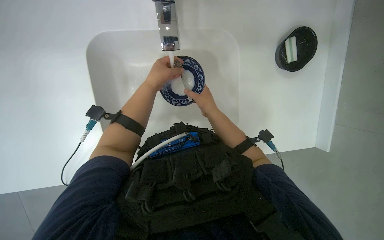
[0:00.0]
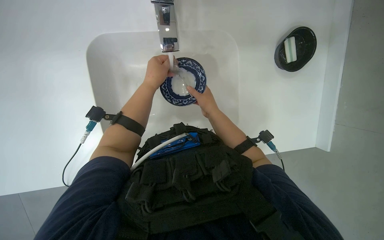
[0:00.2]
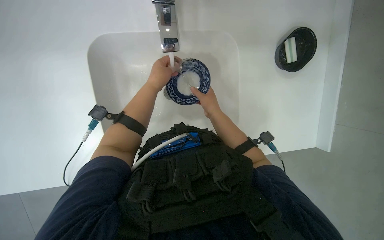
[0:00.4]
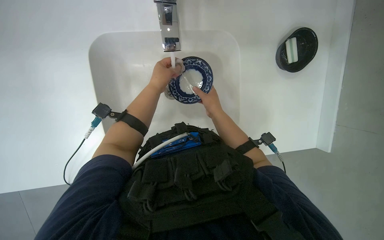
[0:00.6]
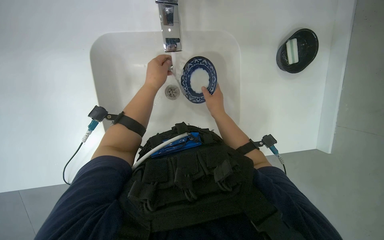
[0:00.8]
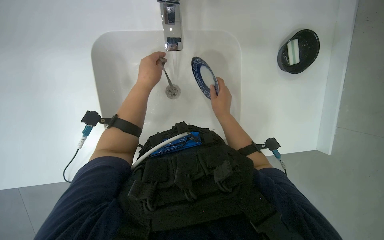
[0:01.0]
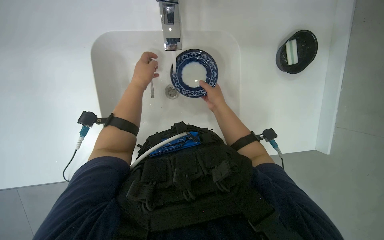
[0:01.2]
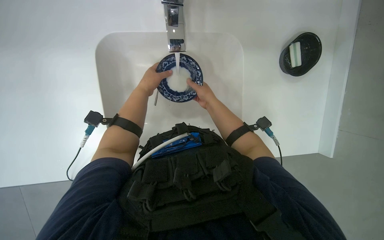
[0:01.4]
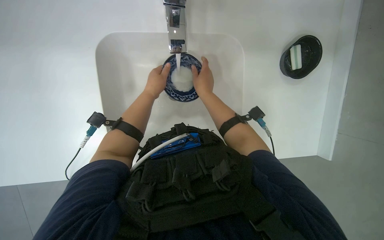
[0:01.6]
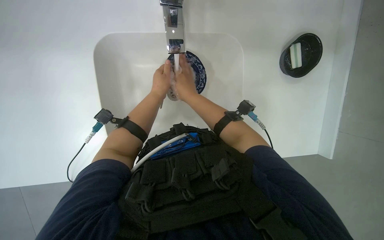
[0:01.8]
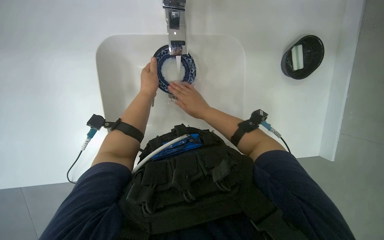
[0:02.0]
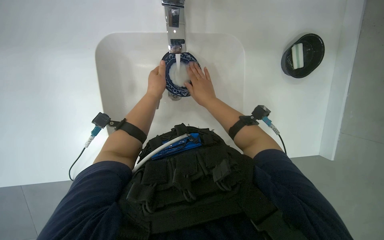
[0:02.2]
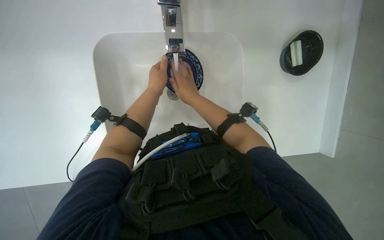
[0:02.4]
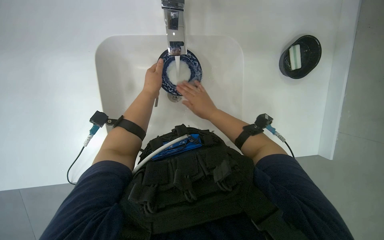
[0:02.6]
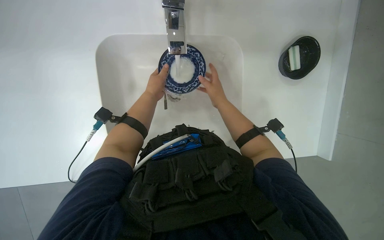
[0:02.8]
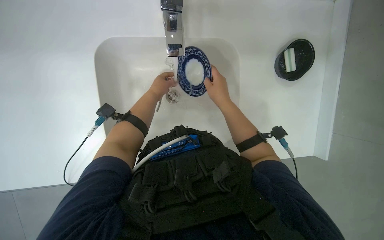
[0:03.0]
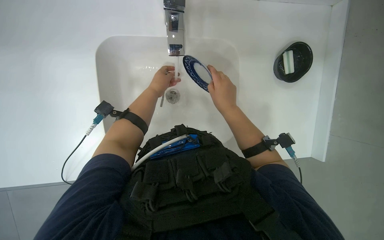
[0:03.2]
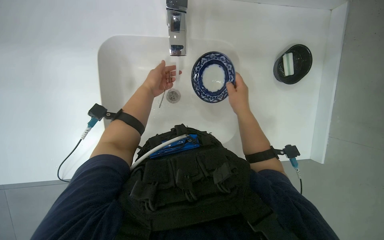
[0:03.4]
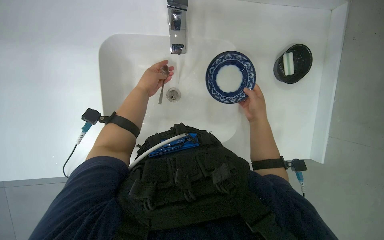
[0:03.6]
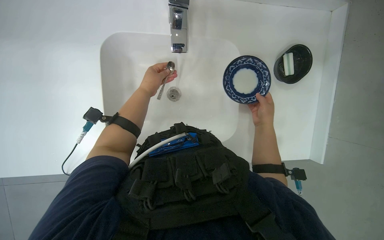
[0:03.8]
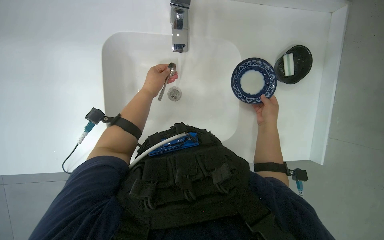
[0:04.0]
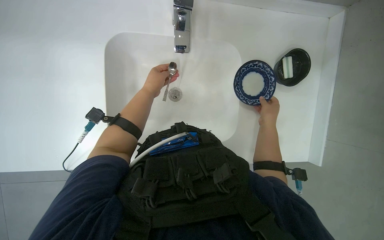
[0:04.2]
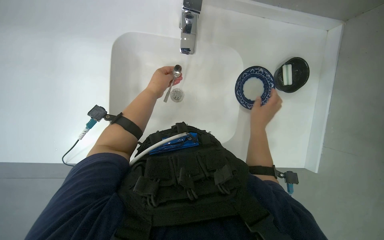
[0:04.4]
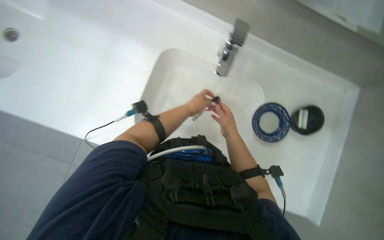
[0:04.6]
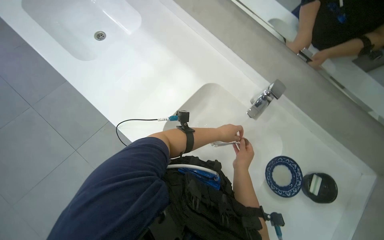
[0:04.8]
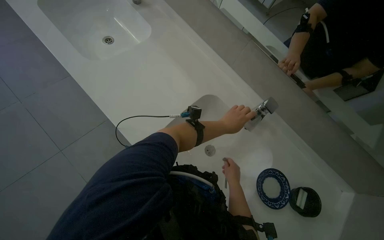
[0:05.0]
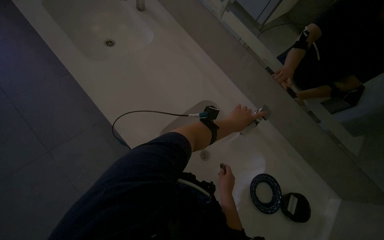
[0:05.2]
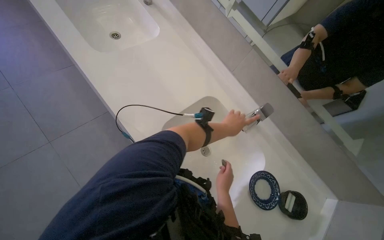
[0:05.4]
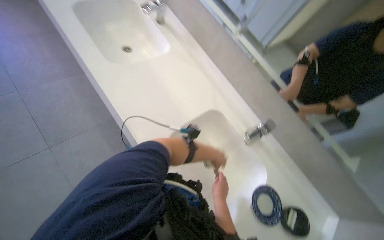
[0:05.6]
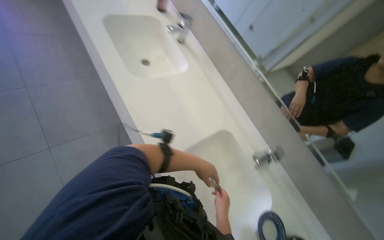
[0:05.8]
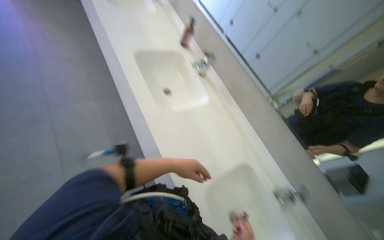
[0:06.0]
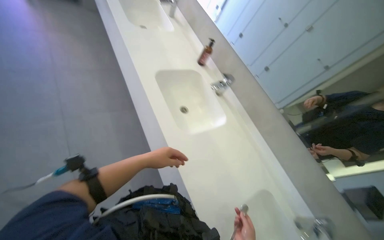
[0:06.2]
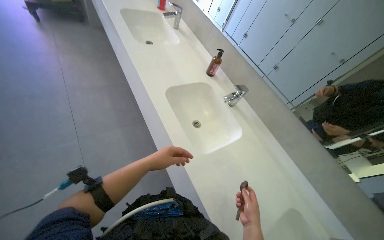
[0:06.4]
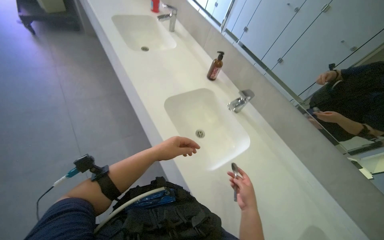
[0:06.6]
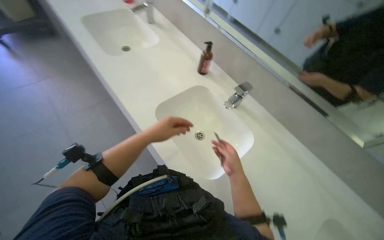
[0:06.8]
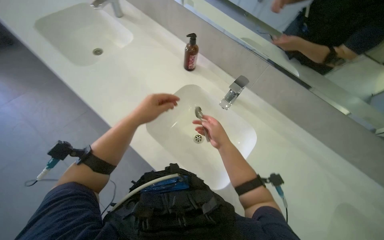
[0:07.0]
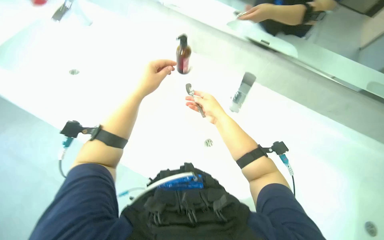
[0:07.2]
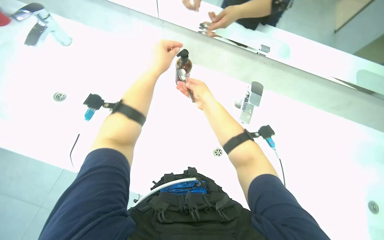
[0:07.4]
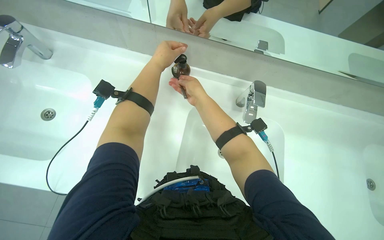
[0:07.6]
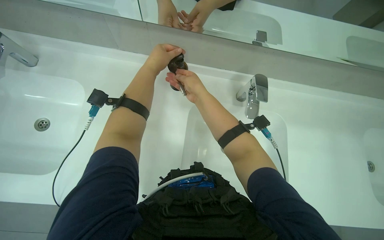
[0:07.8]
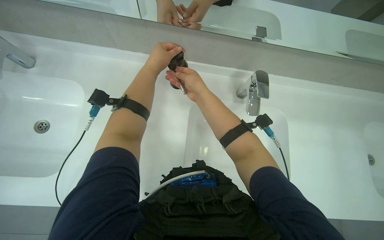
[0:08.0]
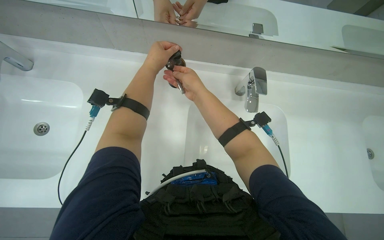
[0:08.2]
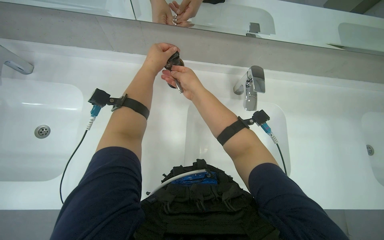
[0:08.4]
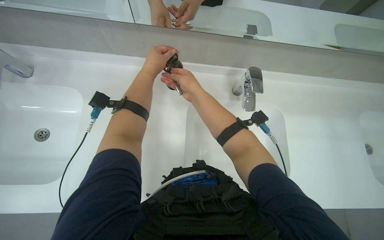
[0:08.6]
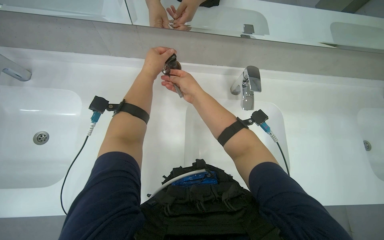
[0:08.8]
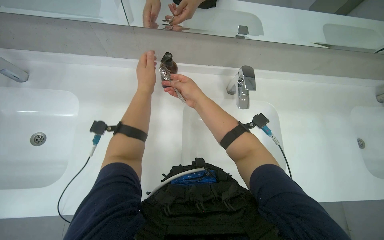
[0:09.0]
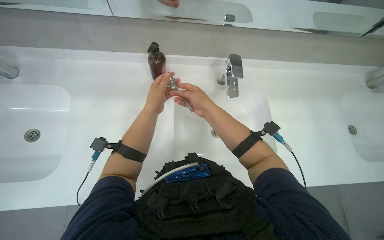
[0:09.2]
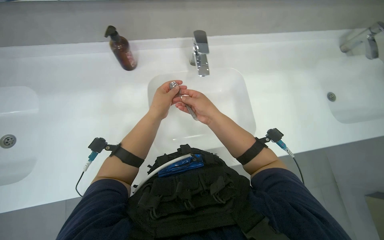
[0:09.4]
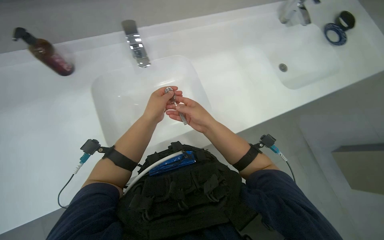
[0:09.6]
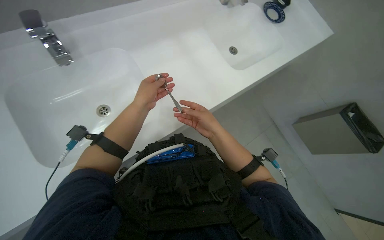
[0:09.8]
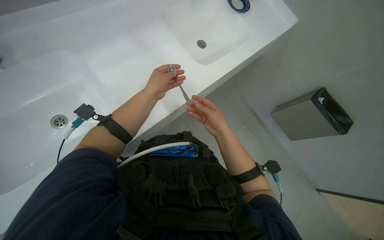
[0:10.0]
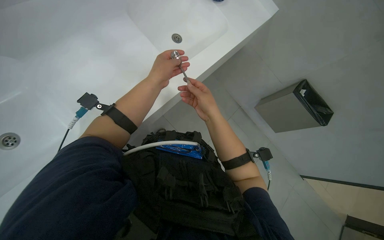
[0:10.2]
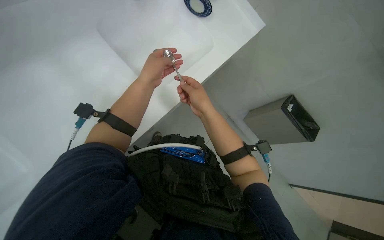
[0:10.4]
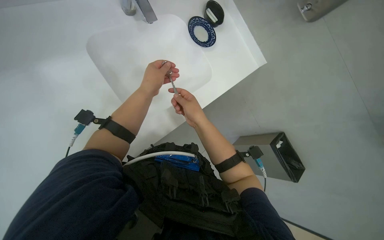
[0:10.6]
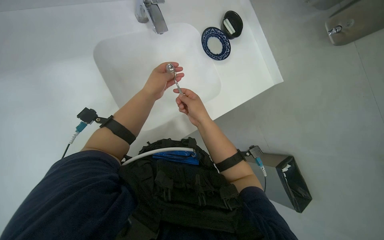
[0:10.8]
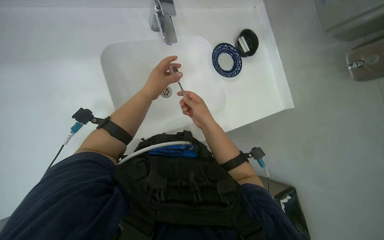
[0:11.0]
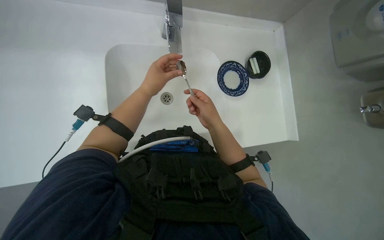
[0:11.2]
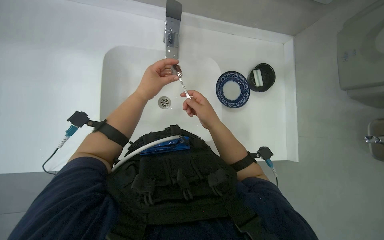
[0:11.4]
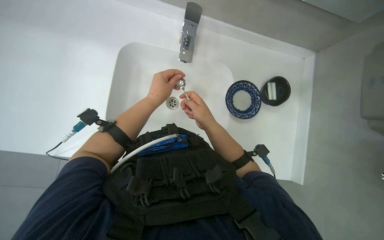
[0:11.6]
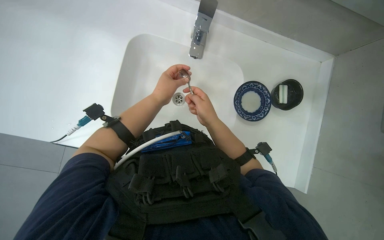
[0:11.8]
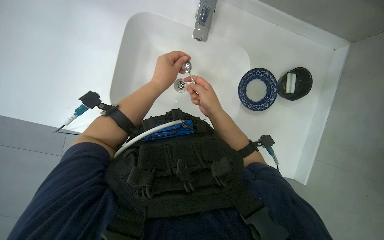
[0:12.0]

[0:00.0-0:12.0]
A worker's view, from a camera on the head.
Job: cleaning kitchen.
The whole recording: Washing and drying dishes and spoon. The worker washes the plate and spoon in the sink, then dries them with a dry towel.
0.0 to 1.6 s: The hands work in one place, with small movements.
1.6 to 3.0 s: The left hand is displaced farther from the camera by roughly 10 cm.
3.0 to 4.4 s: The right hand travels to the right by roughly 10 cm.
4.4 to 6.0 s: The view tilts about 35 degrees upward. The scene rotates clockwise by some 50 degrees.
6.0 to 7.6 s: The left hand goes about 70 cm up the picture and to the left.
7.6 to 9.0 s: The right hand goes about 10 cm nearer to the camera.
9.0 to 10.4 s: The head rotates some 30 degrees to the right.
10.4 to 12.0 s: The wearer looks some 20 degrees further to the left. The wearer looks about 15 degrees further upward.

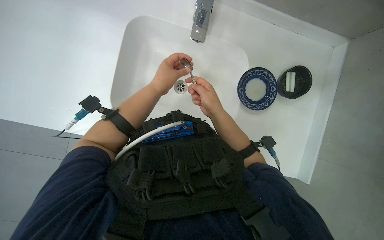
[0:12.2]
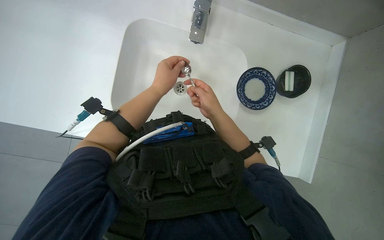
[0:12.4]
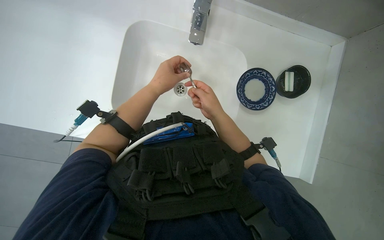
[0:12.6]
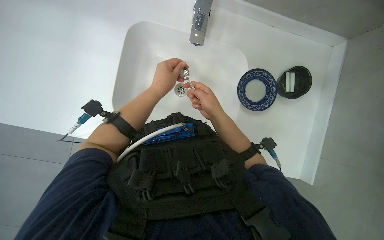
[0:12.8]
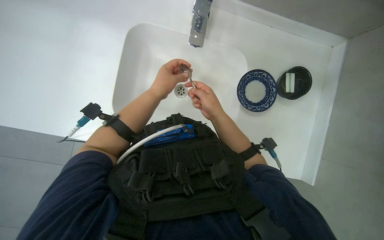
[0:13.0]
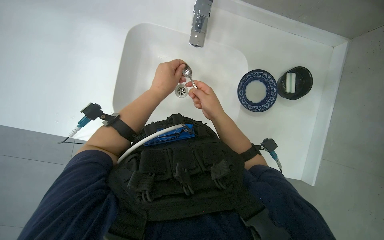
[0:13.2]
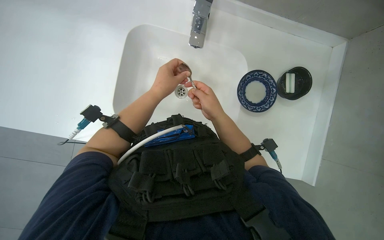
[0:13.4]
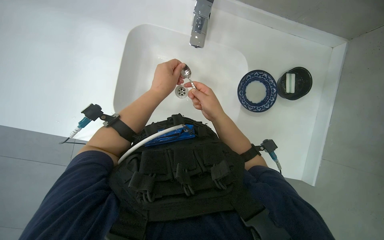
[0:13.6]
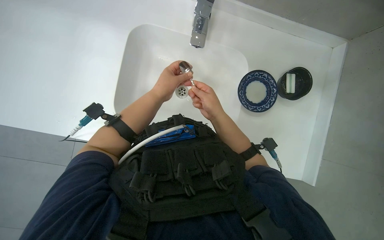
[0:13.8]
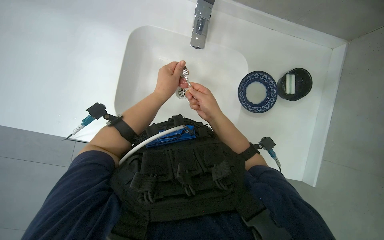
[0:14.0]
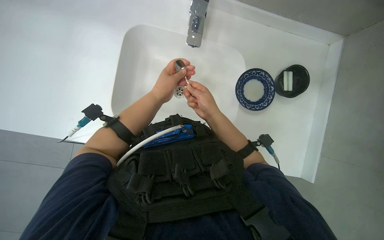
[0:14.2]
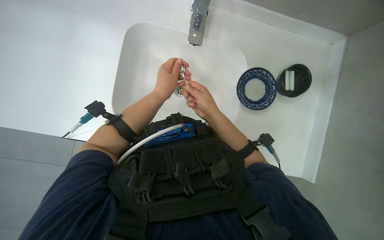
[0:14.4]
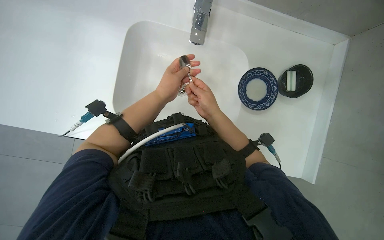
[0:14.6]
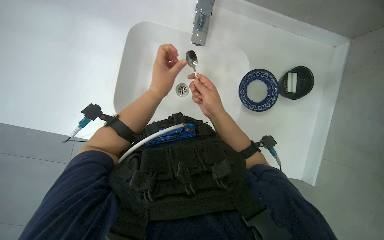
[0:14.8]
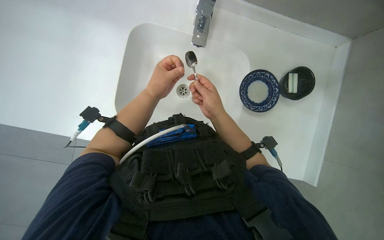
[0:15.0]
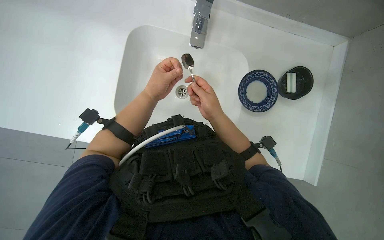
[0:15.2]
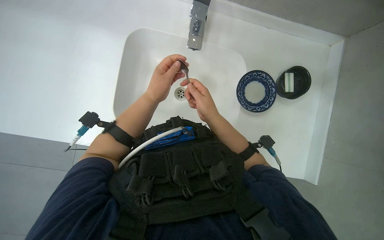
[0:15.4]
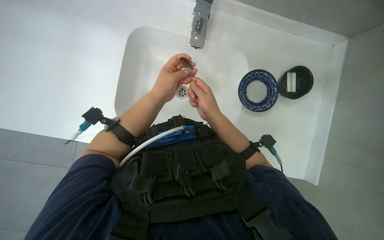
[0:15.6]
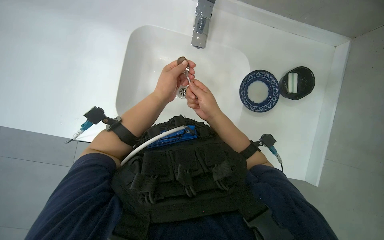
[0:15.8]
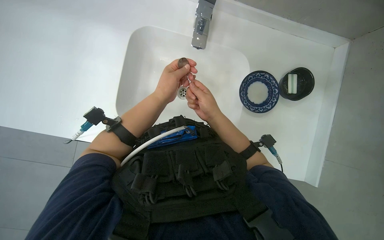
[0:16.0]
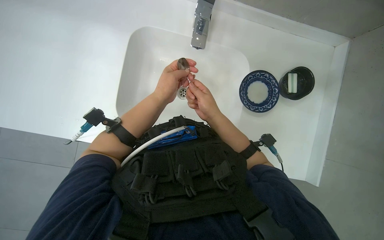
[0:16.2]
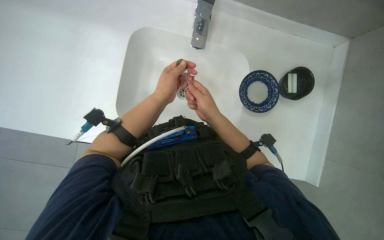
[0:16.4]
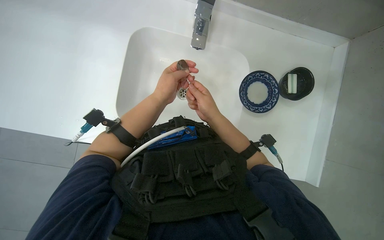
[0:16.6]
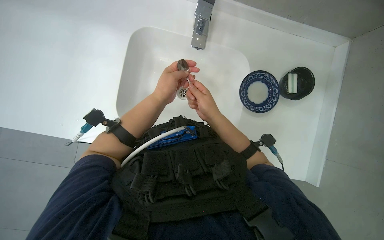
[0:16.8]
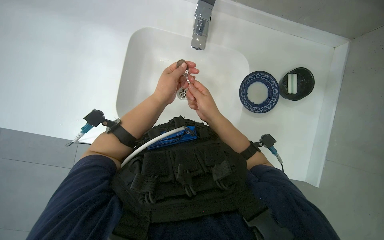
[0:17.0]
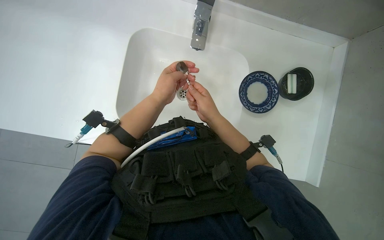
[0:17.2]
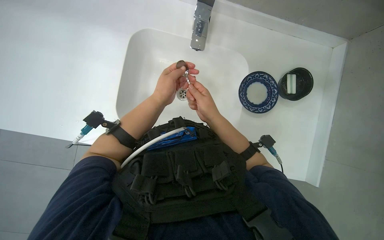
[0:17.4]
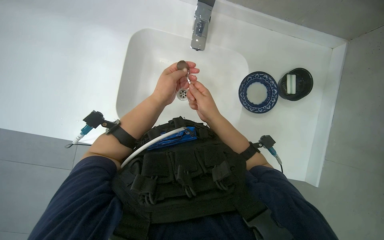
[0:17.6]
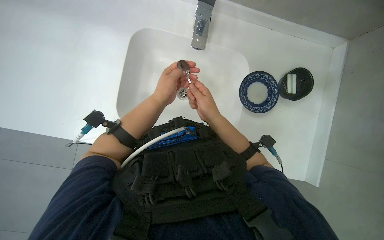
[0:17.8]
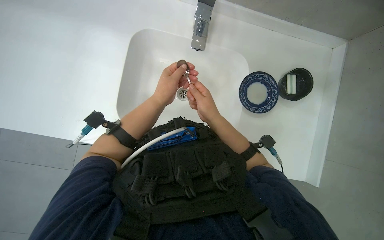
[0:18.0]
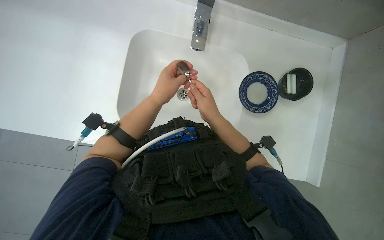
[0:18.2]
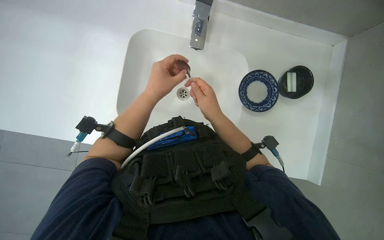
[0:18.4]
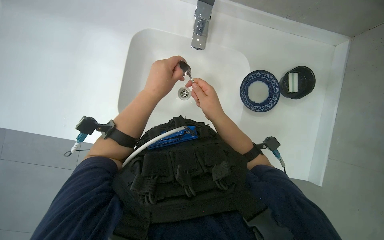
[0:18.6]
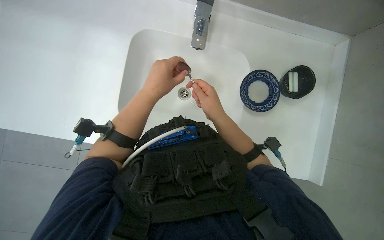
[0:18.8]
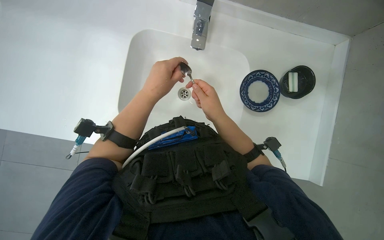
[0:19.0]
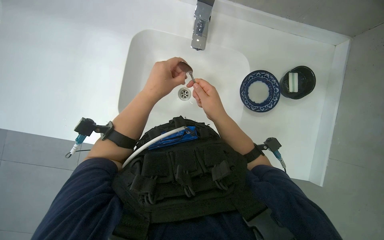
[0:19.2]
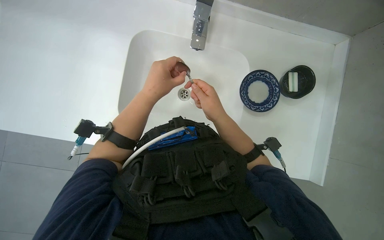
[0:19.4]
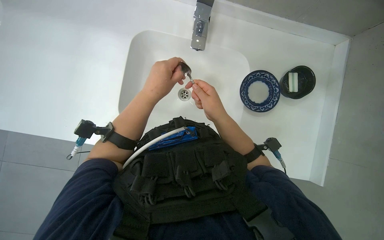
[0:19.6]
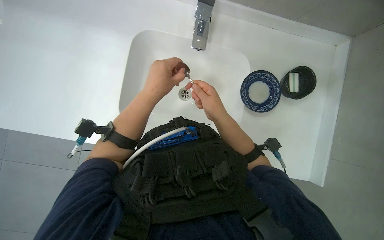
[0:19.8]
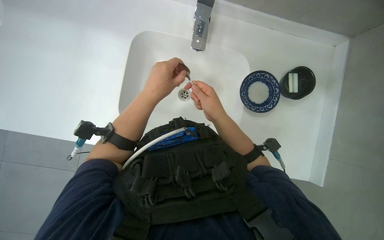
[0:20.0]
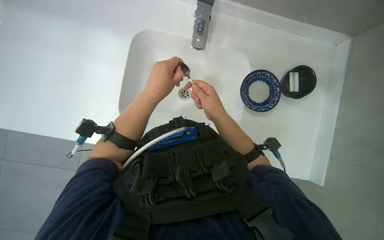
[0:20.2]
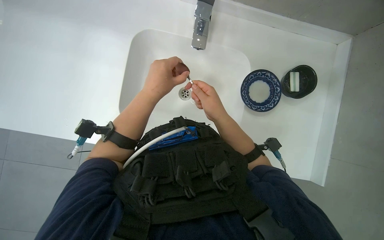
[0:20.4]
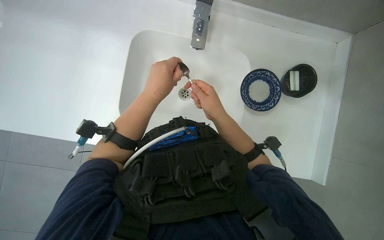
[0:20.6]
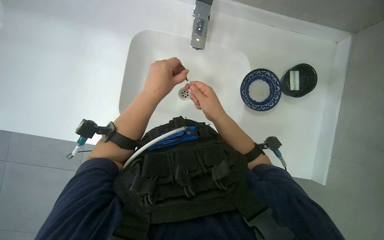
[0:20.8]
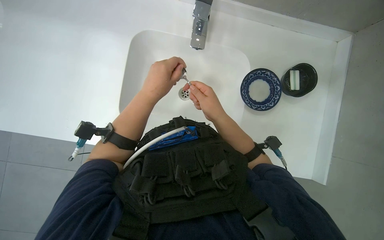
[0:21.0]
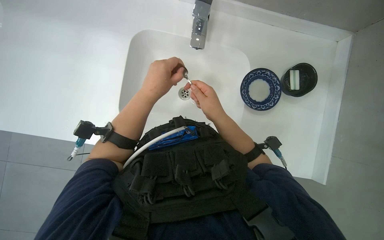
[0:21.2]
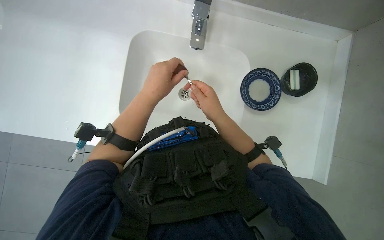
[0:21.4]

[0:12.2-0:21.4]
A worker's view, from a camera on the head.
Job: cleaning kitchen.
The whole recording: Washing and drying dishes and spoon. The worker washes the plate and spoon in the sink, then dries them with a dry towel.
12.2 to 18.4 s: The hands stay close to where they were, moving slightly.
18.4 to 19.8 s: The hands work in one place, with small movements.
19.8 to 21.4 s: The hands stay in one place.
